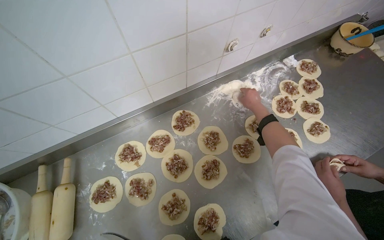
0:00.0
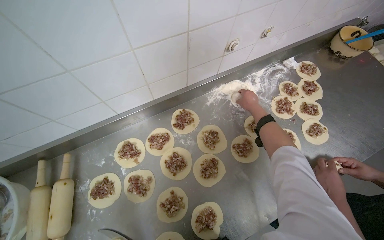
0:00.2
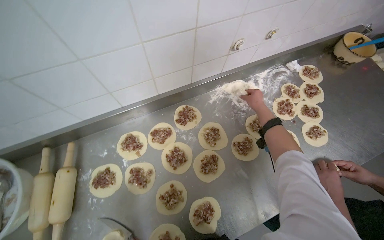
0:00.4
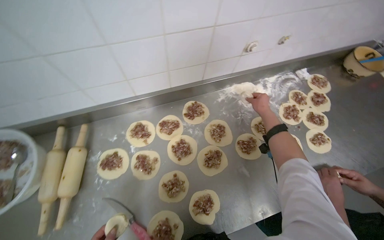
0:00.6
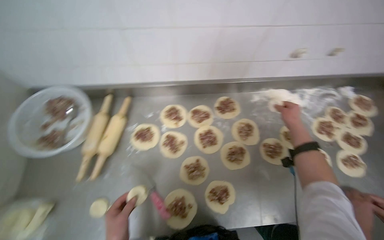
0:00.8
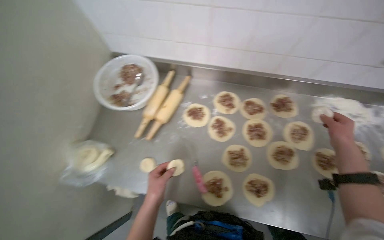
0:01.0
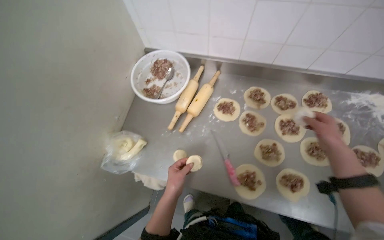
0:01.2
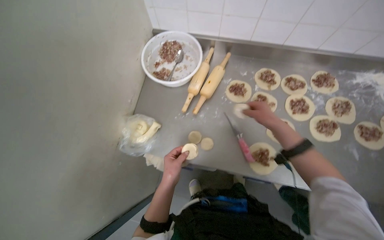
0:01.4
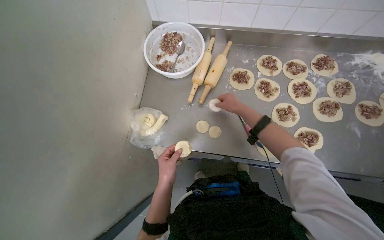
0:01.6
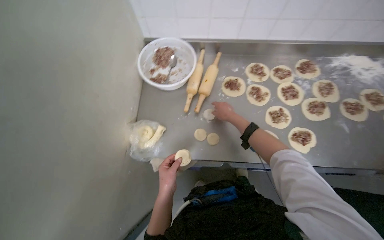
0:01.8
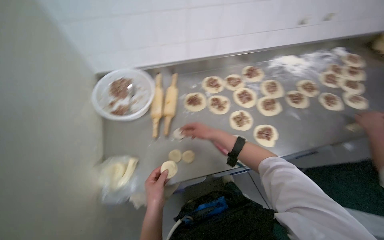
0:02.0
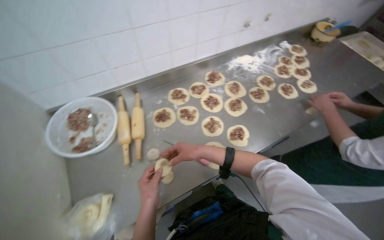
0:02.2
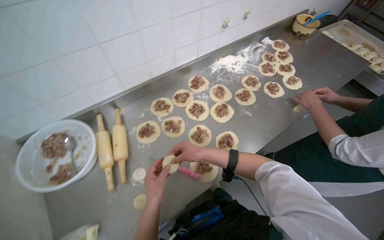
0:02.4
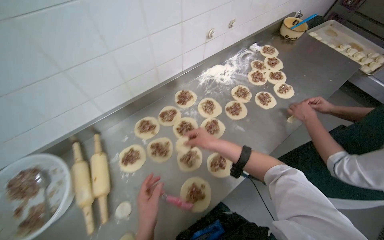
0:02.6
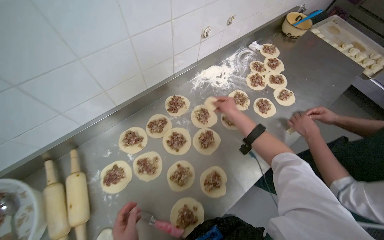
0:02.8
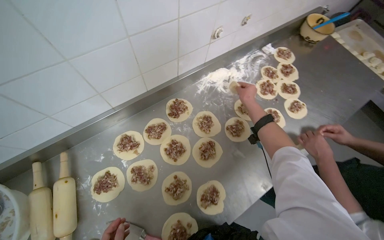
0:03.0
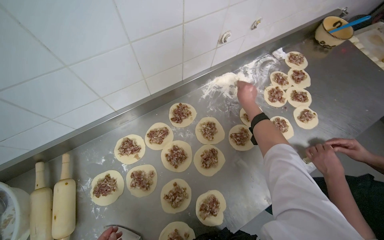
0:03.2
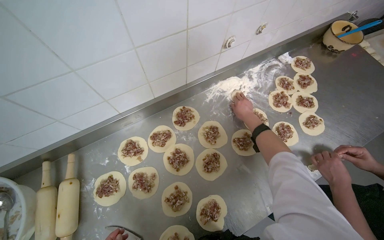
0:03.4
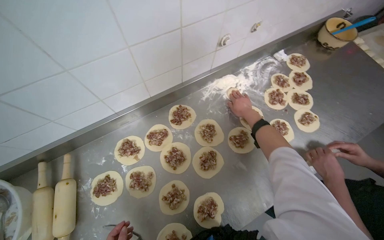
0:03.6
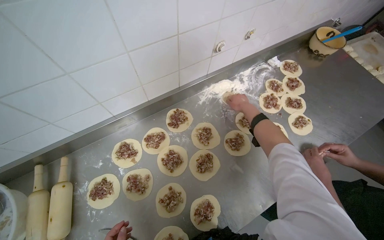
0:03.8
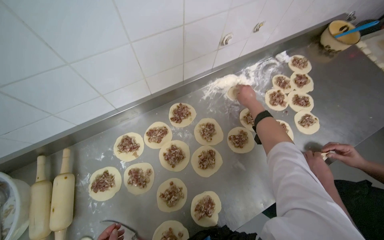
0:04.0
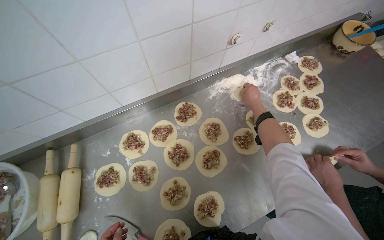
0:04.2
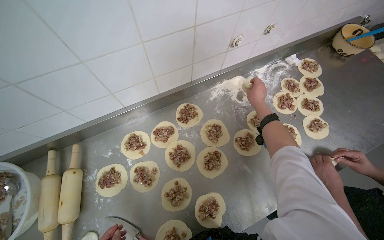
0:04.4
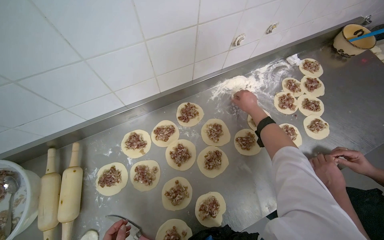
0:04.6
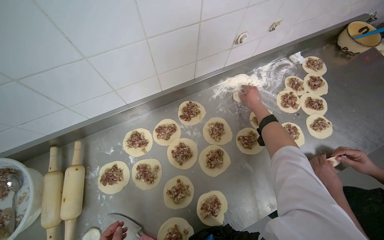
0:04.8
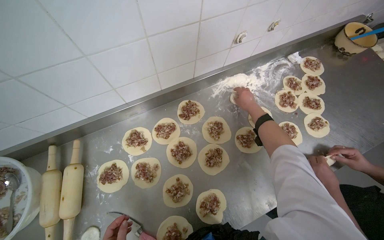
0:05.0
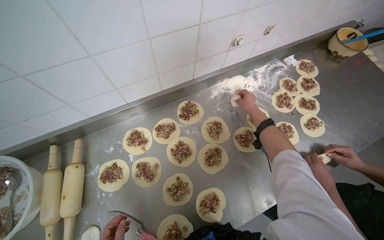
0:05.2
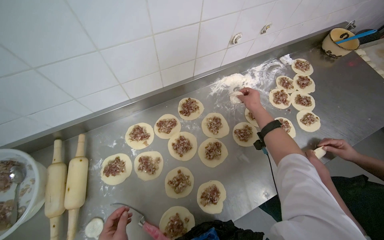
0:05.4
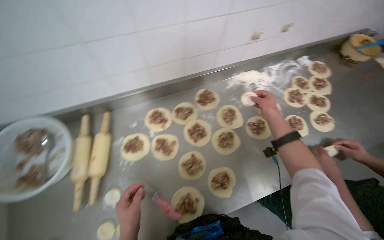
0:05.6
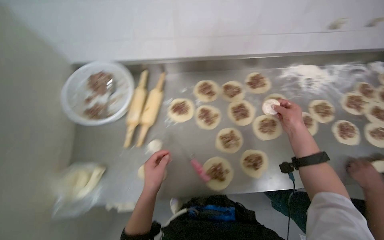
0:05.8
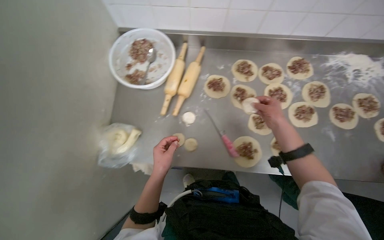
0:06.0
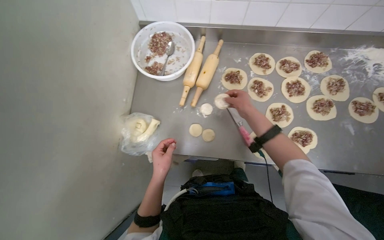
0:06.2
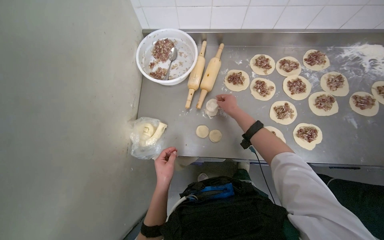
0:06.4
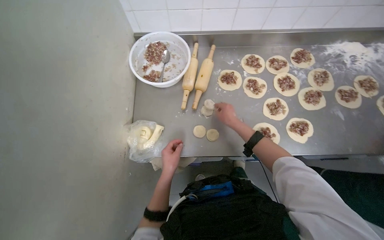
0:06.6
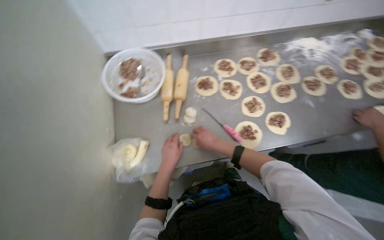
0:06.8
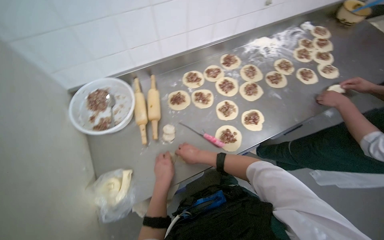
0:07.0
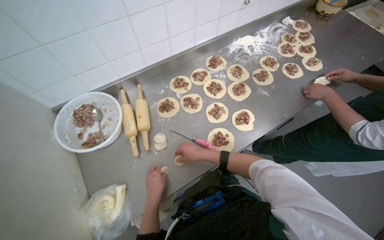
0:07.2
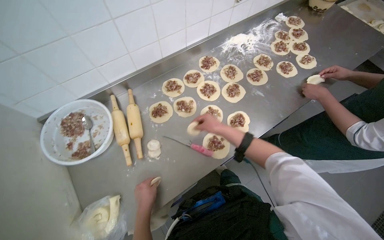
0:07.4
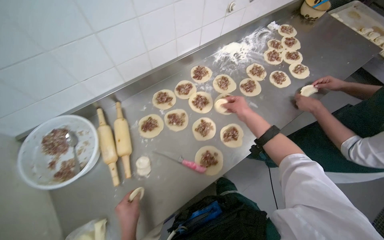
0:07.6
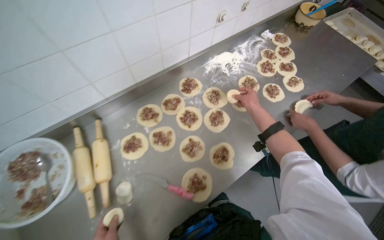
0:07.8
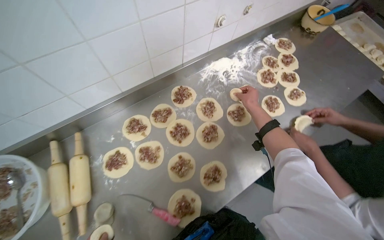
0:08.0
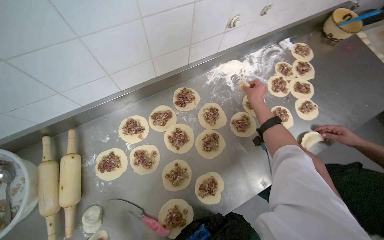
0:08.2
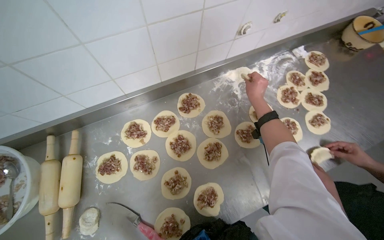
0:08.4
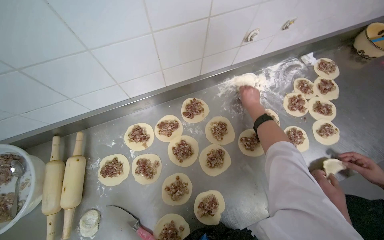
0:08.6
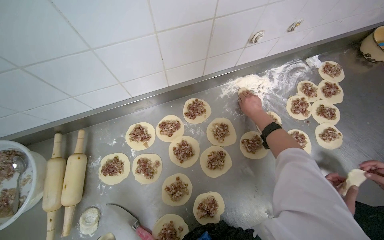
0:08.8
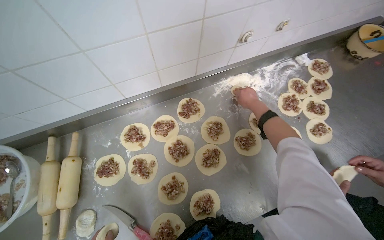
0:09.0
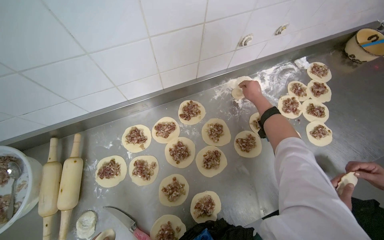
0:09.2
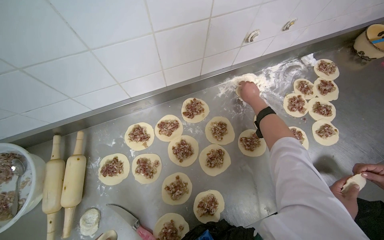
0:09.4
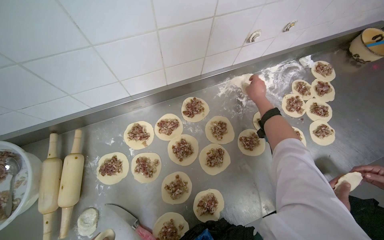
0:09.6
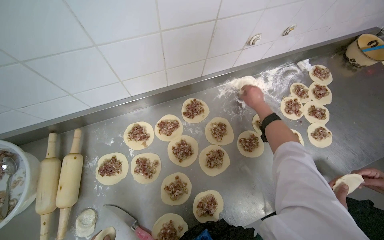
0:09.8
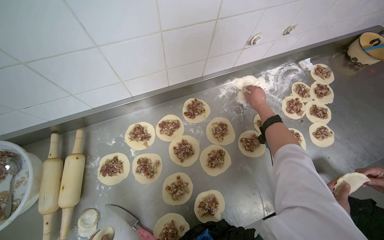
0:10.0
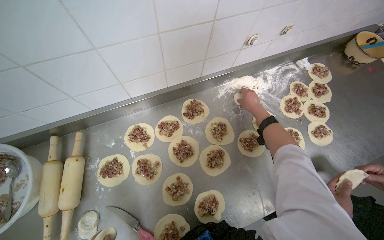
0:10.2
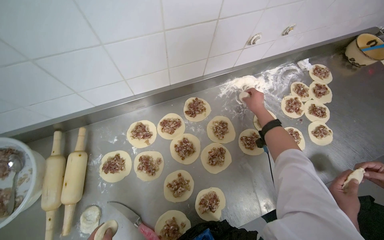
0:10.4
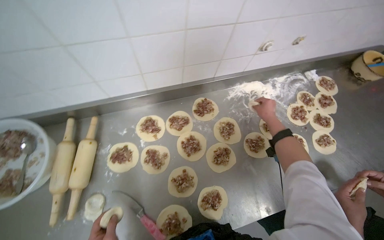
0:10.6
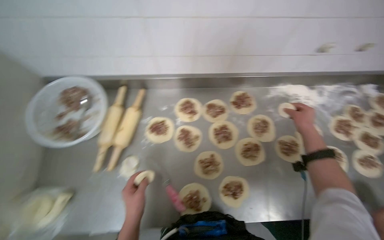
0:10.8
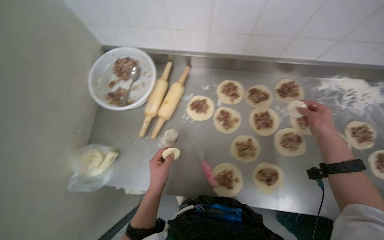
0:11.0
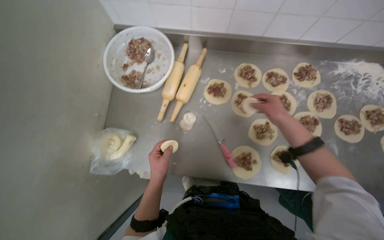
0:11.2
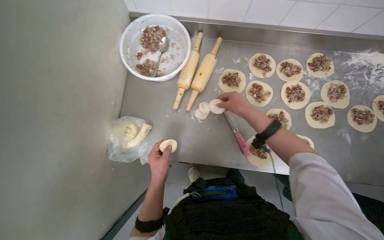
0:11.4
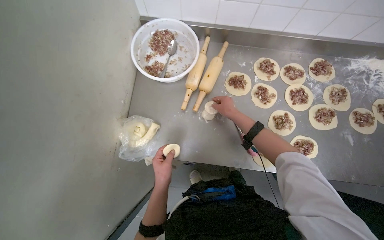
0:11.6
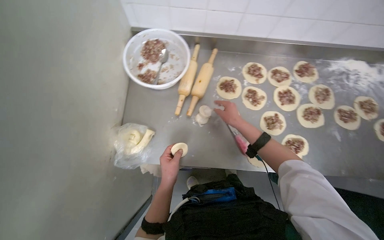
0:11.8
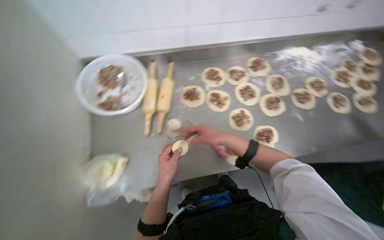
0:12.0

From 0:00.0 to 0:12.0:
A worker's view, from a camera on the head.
Job: preparing food.
The whole recording: Placing filling onto dough circles. The worker forms dough into circles and places filling onto them.
From 0:00.0 to 0:01.6: The camera travels about 60 cm. The wearer's head swings roughly 35 degrees to the left.
From 0:01.6 to 0:03.0: The head travels some 50 cm. The wearer's head swings approximately 45 degrees to the right.
From 0:04.4 to 0:06.0: The head travels some 40 cm. The wearer's head swings some 30 degrees to the left.
From 0:06.0 to 0:07.6: The head rotates about 40 degrees to the right. The right hand goes to the left and returns, about 20 cm each way.
From 0:10.4 to 0:12.0: The camera is carried approximately 40 cm.

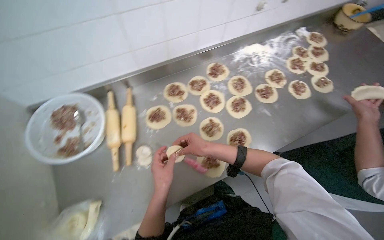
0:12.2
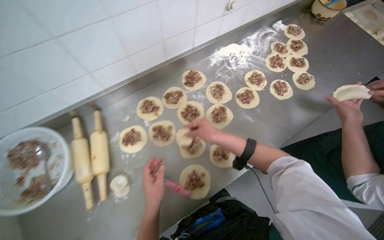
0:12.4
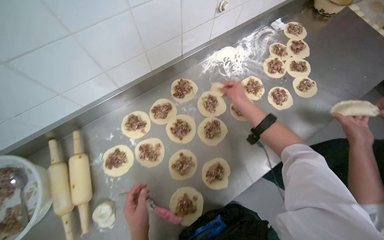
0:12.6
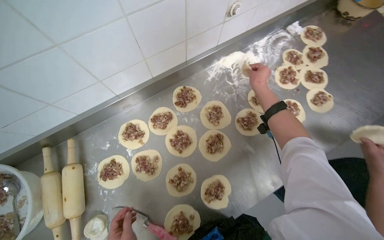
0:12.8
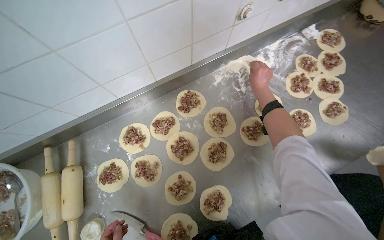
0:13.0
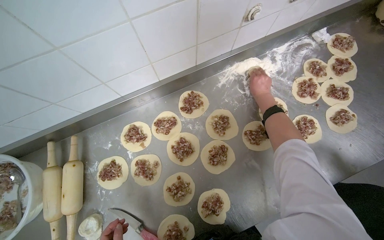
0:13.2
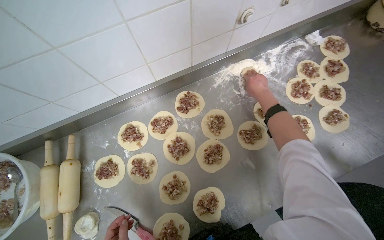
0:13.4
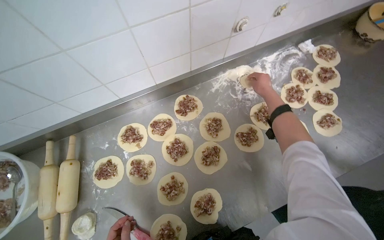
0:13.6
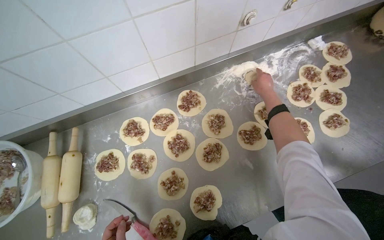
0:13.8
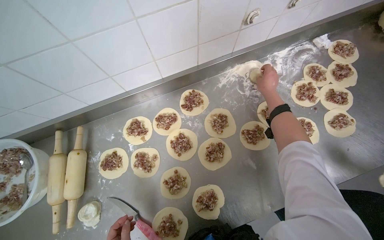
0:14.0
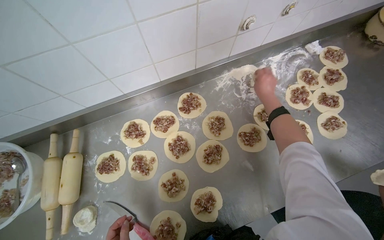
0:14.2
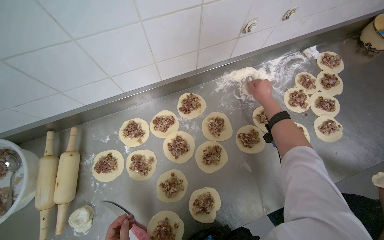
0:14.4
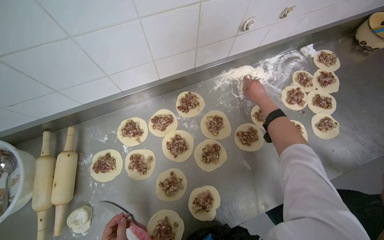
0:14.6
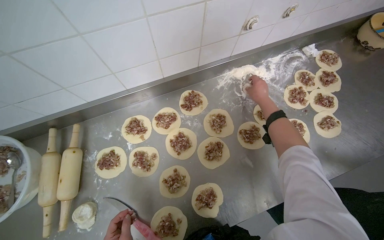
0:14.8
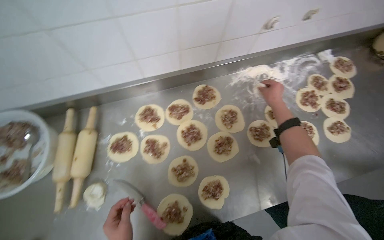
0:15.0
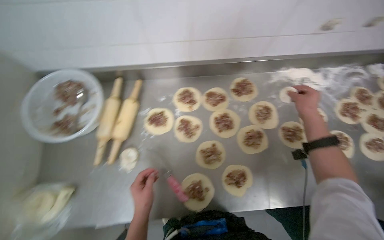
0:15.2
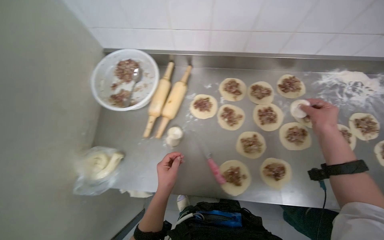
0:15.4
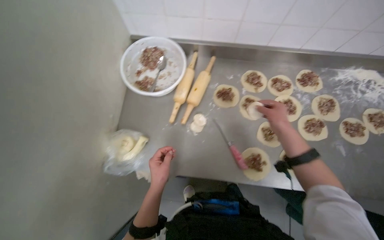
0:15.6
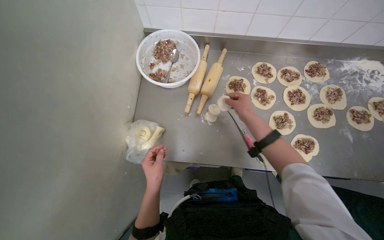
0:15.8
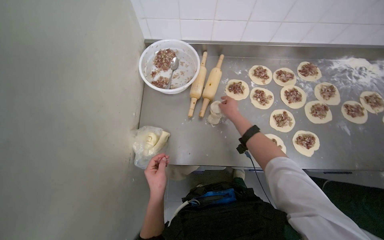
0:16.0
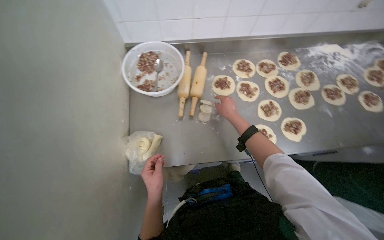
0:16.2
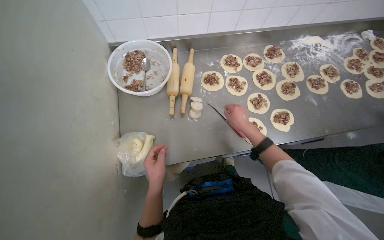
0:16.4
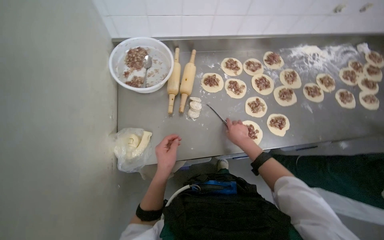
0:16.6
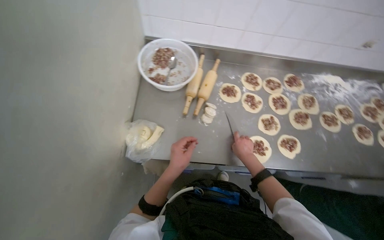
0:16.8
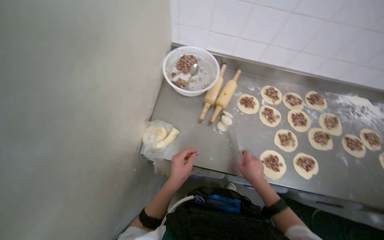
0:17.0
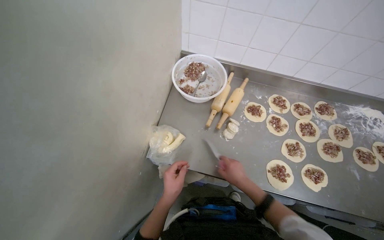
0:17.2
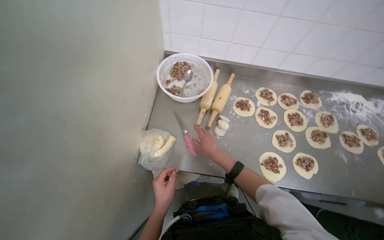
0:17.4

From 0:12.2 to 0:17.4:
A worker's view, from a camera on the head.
Job: preparing food.
The whole recording: Placing filling onto dough circles. The worker forms dough into circles and places filling onto them.
From 0:12.2 to 0:14.0: The right hand heads up the picture and to the right, covering approximately 60 cm.
From 0:14.0 to 0:15.6: The camera travels approximately 50 cm. Everything in view rotates approximately 25 degrees clockwise.

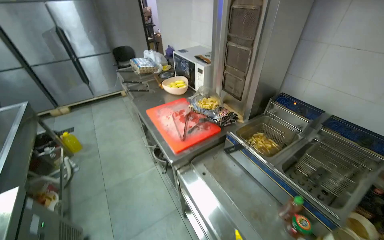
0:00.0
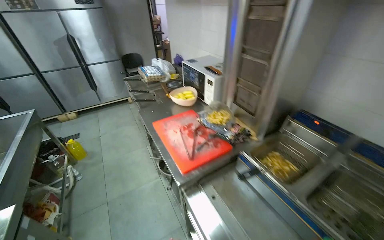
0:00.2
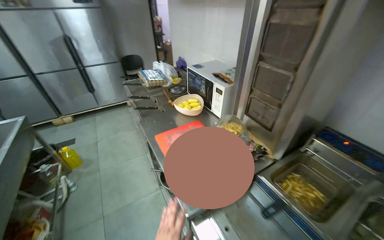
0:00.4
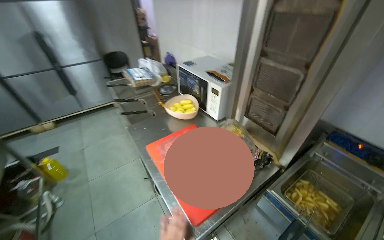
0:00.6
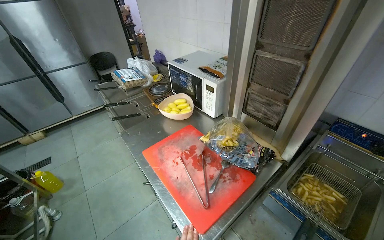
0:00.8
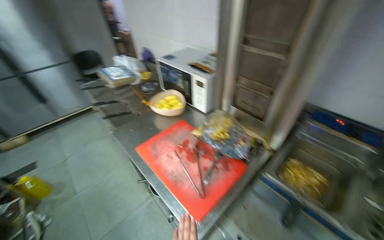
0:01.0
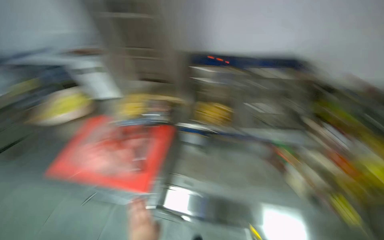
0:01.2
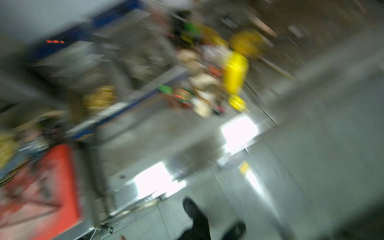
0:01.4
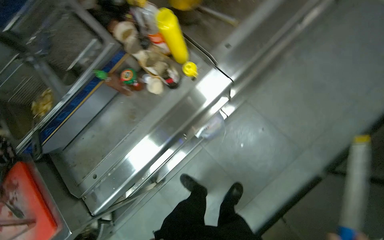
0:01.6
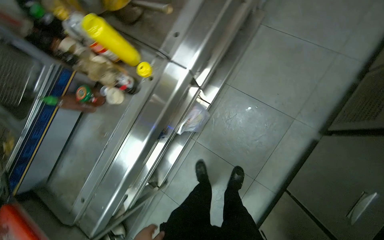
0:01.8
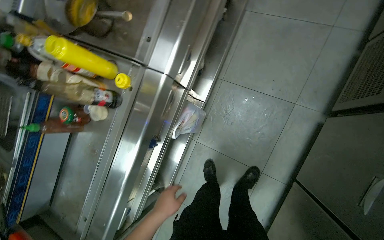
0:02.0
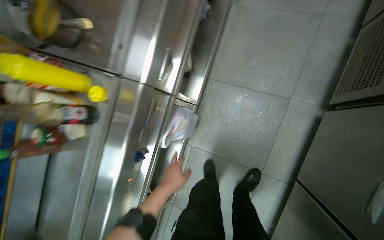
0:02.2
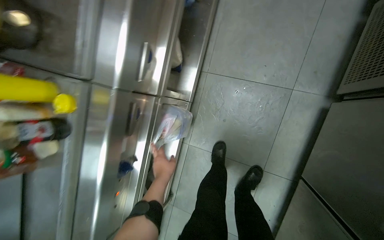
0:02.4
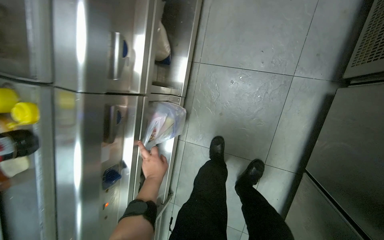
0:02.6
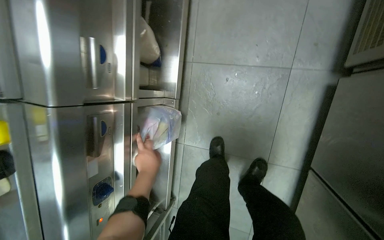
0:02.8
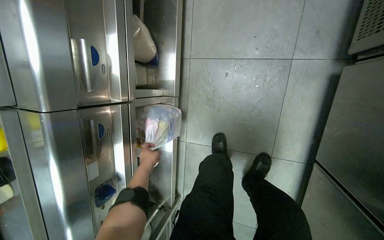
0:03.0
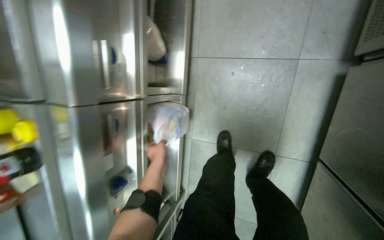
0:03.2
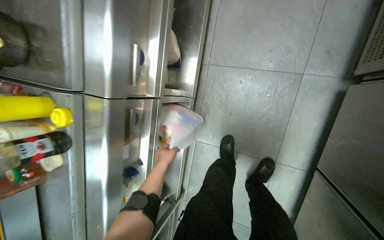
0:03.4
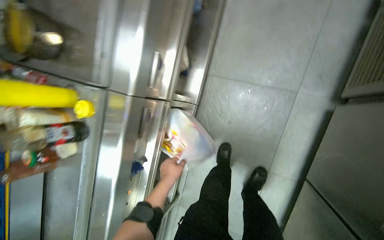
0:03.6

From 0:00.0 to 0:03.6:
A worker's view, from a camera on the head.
Job: cooking food.
The whole recording: Preparing instant noodles for cooking. The worker retrieves packages of instant noodles, unpacks them, and places the noodles into a pot on the stove.
From 0:00.0 to 0:01.8: The head turns to the right by about 90 degrees. The view tips downward by some 25 degrees.
